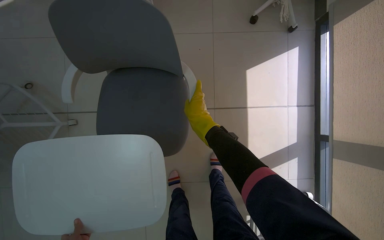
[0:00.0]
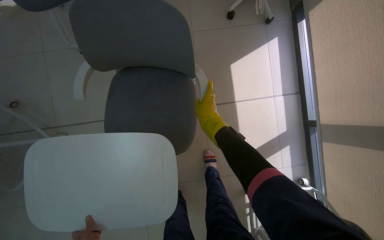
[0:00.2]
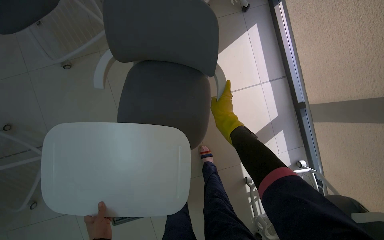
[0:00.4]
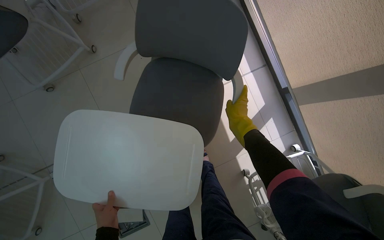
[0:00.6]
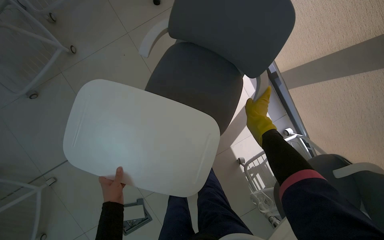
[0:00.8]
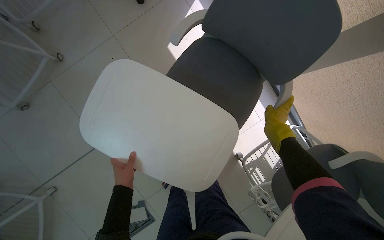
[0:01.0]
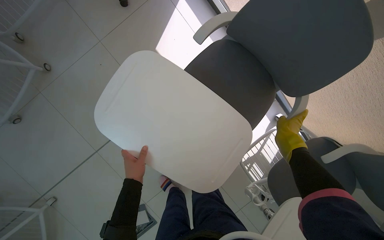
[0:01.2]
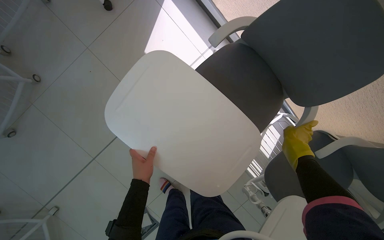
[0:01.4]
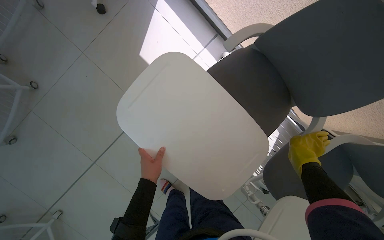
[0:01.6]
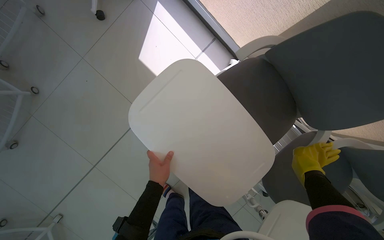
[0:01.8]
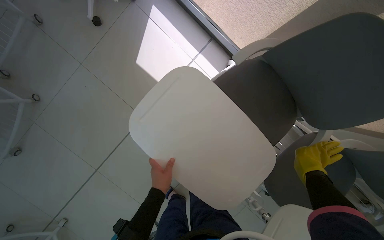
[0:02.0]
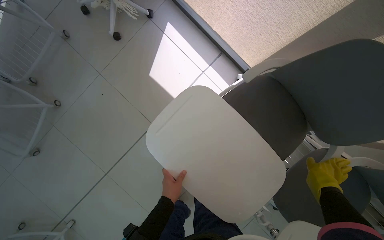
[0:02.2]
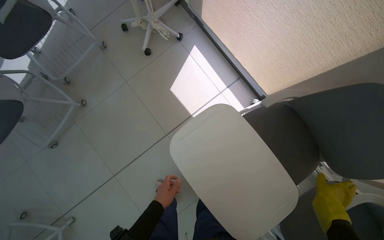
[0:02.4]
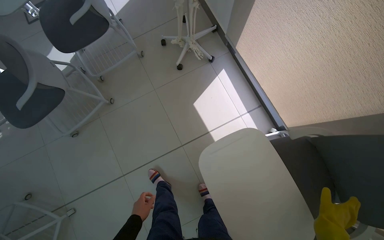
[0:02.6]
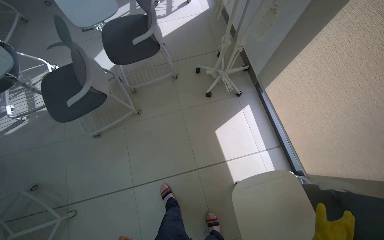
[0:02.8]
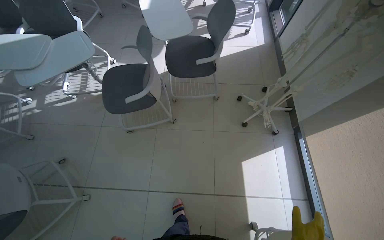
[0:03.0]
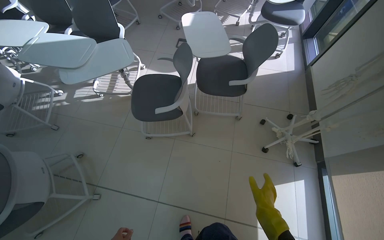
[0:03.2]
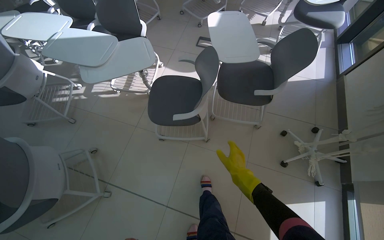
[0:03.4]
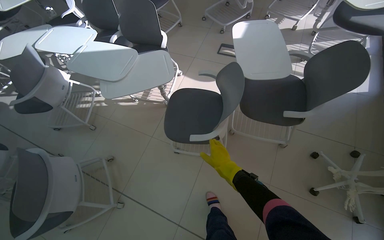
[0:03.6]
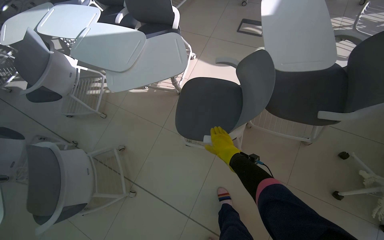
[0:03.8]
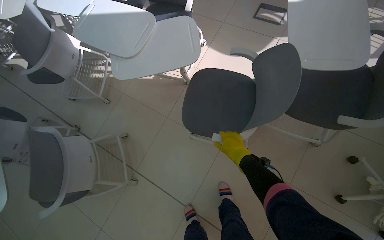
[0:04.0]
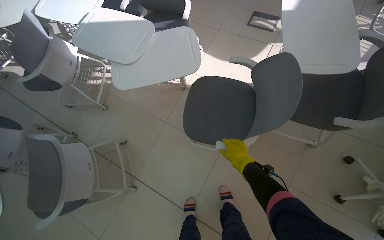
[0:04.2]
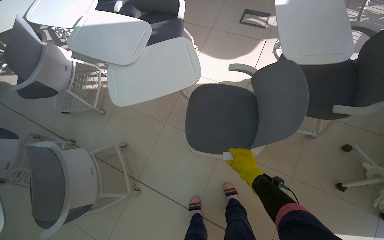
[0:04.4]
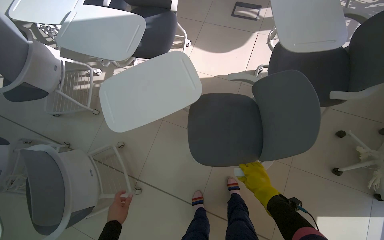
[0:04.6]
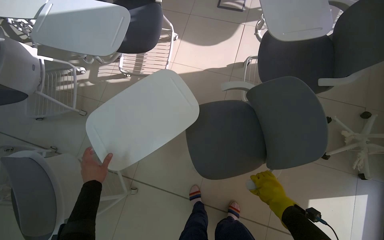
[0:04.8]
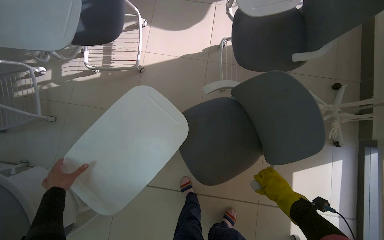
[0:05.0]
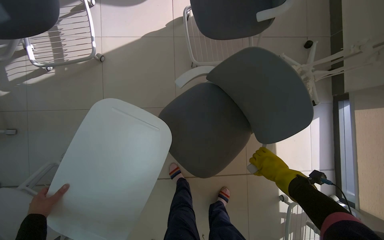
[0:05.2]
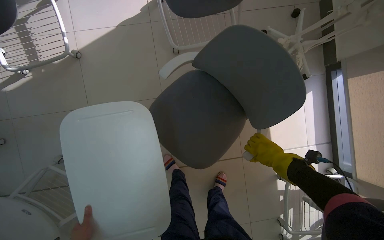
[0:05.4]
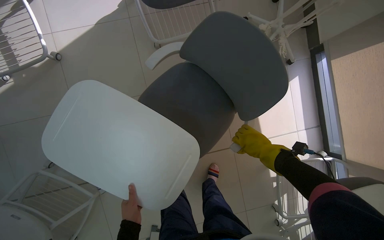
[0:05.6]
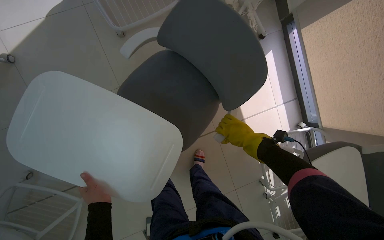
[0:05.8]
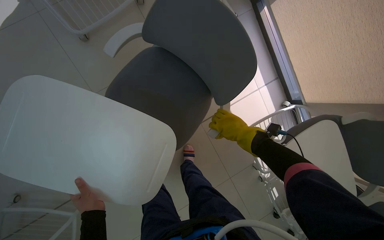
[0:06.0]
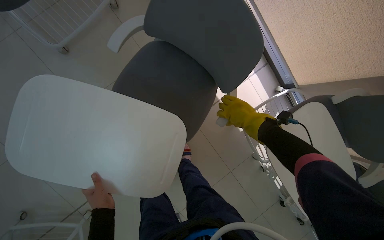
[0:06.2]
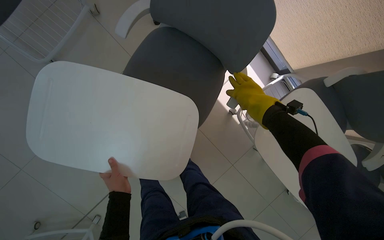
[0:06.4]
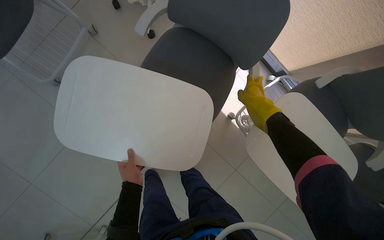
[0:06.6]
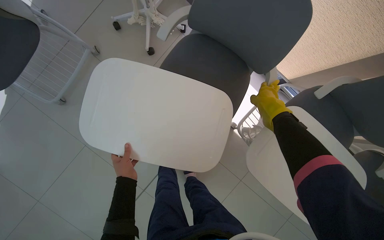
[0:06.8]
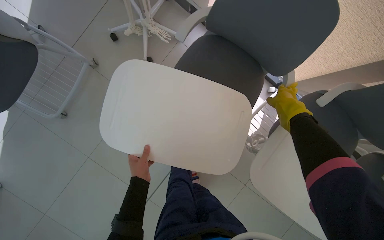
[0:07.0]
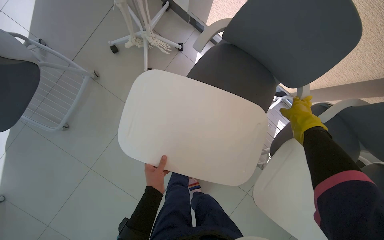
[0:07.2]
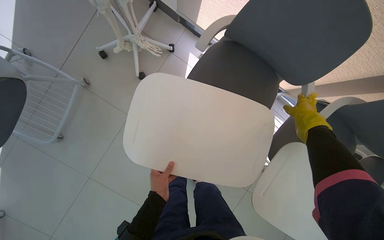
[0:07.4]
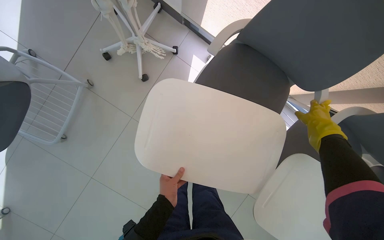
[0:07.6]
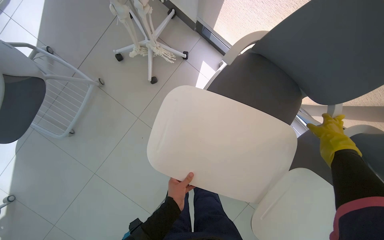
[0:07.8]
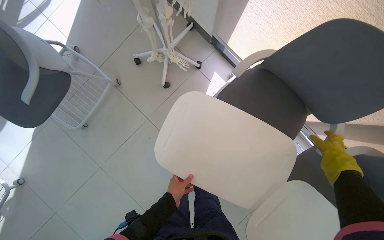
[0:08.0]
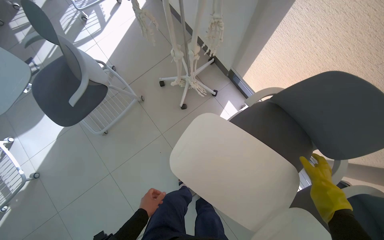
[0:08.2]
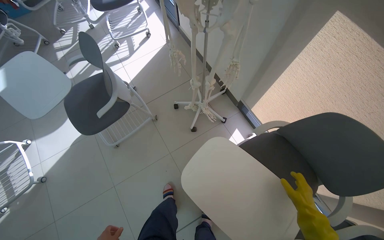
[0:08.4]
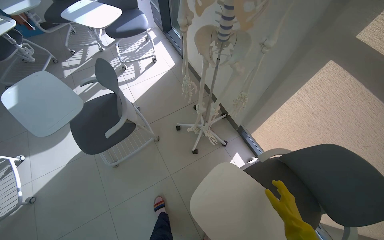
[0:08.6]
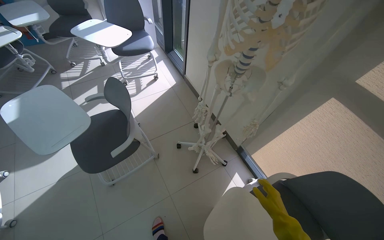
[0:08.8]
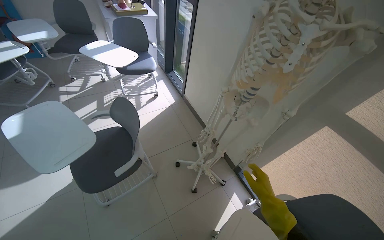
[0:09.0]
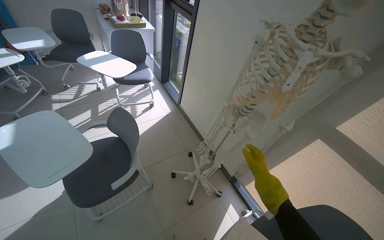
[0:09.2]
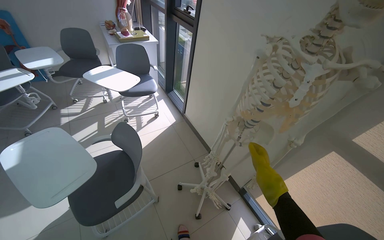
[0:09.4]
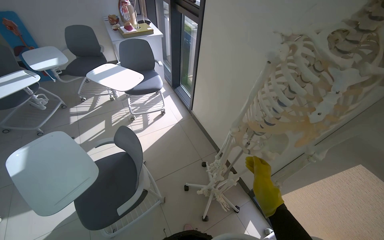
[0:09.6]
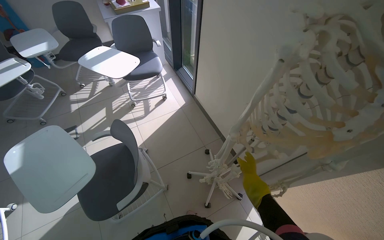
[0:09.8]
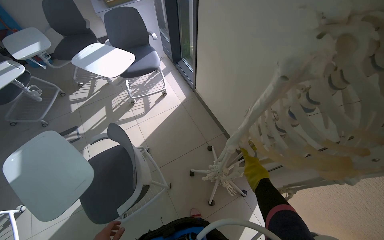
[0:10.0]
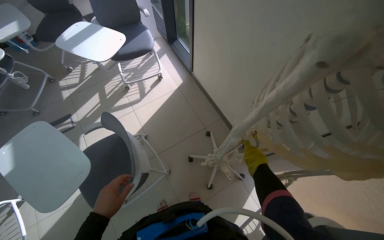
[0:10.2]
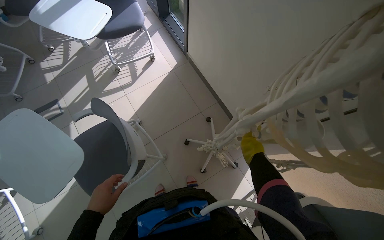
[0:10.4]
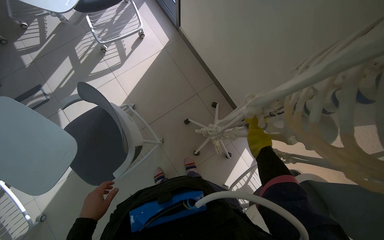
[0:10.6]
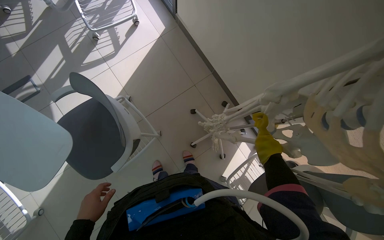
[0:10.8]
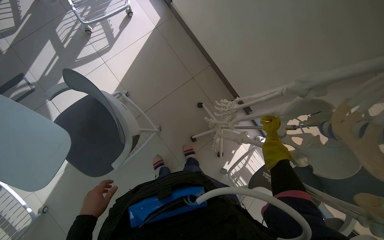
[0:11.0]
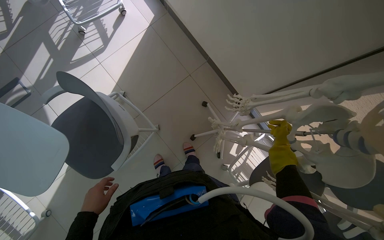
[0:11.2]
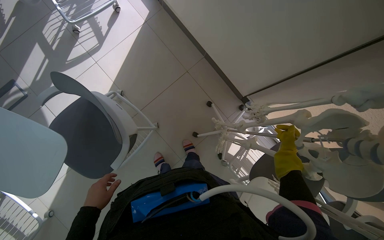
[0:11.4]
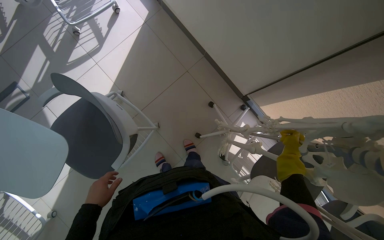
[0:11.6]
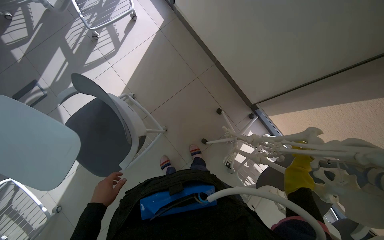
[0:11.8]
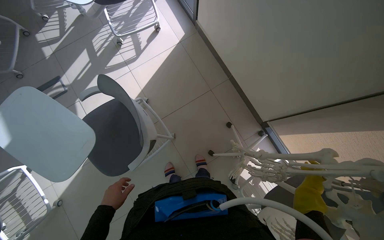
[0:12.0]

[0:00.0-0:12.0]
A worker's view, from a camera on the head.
Job: organizing items.
The whole recording: Organizing classroom furniture and items. The worker organizes the classroom by adjusting chairs, placing items on shelves, and repositioning a skeleton model.
0:00.0 to 0:01.6: The camera is carried some 50 cm. Everything in view rotates about 45 degrees counterclockwise.
0:01.6 to 0:03.0: The camera travels about 60 cm. The head rotates roughly 50 degrees to the left. The view tilts some 25 degrees upward.
0:03.0 to 0:04.4: The camera travels approximately 60 cm. The head turns to the left by about 25 degrees.
0:04.4 to 0:06.0: The wearer looks about 60 degrees further to the right. The camera pitches downward, by about 25 degrees.
0:06.0 to 0:07.6: The right hand is displaced to the right by roughly 25 cm.
0:07.6 to 0:09.0: The camera is carried some 50 cm. The camera pitches upward, by some 40 degrees. The scene turns roughly 30 degrees clockwise in the picture.
0:09.0 to 0:10.4: The wearer moves roughly 40 cm. The wearer looks some 20 degrees further downward.
0:10.4 to 0:12.0: The right hand is displaced nearer to the camera and down the picture by about 30 cm.

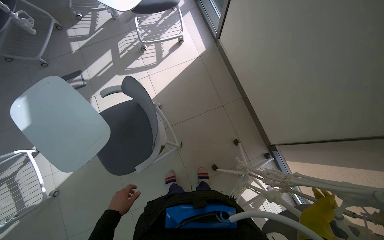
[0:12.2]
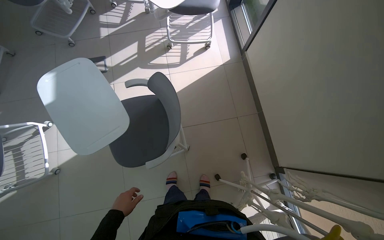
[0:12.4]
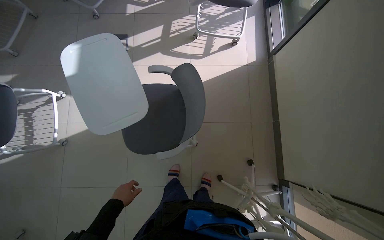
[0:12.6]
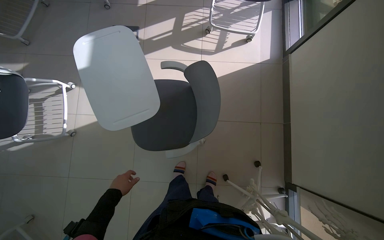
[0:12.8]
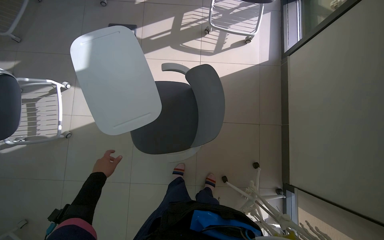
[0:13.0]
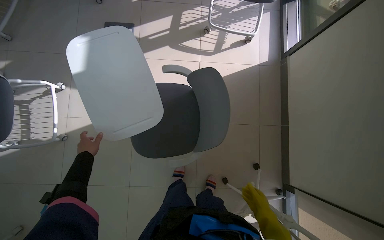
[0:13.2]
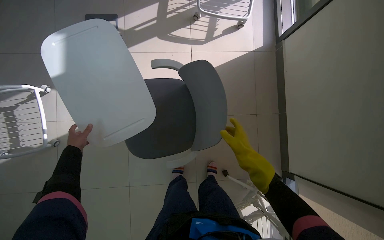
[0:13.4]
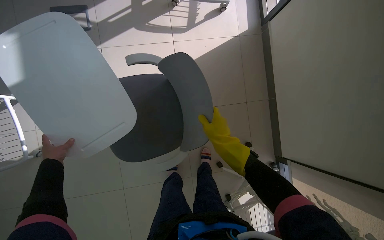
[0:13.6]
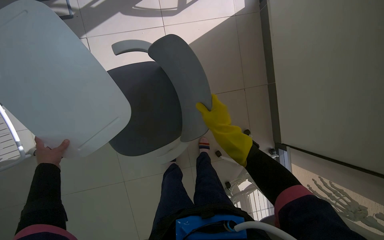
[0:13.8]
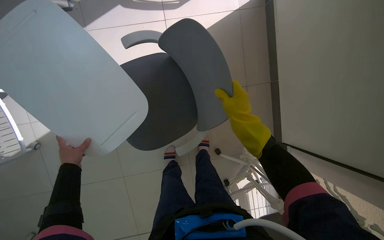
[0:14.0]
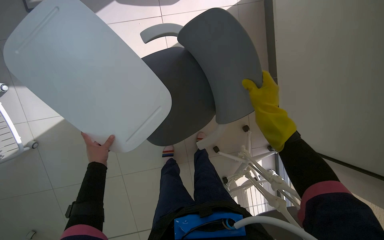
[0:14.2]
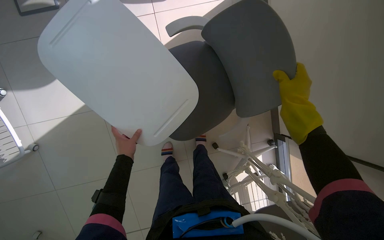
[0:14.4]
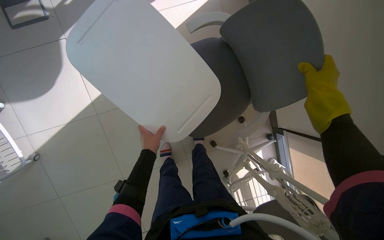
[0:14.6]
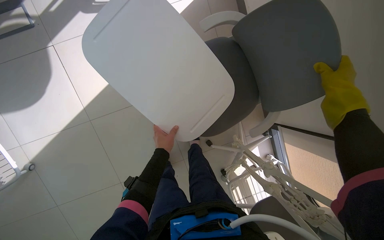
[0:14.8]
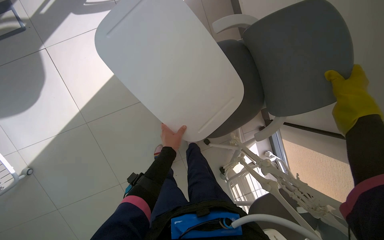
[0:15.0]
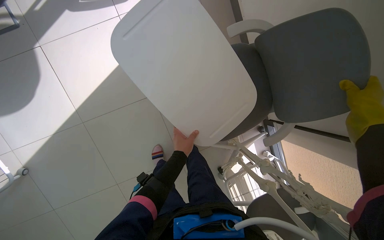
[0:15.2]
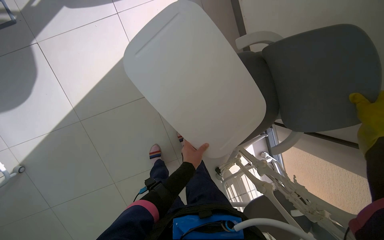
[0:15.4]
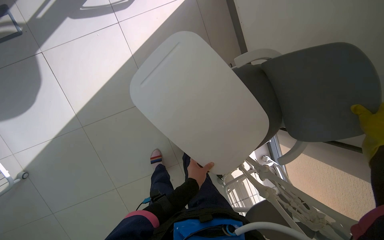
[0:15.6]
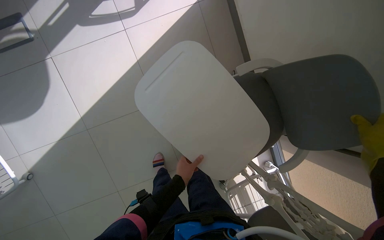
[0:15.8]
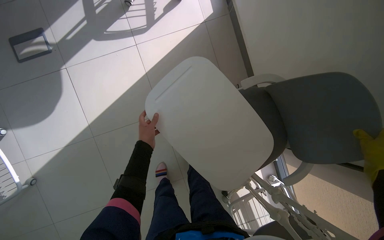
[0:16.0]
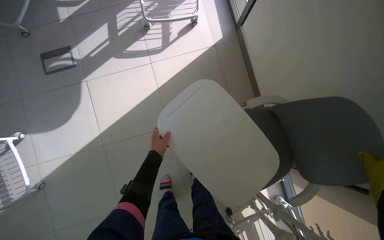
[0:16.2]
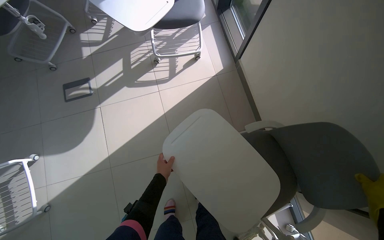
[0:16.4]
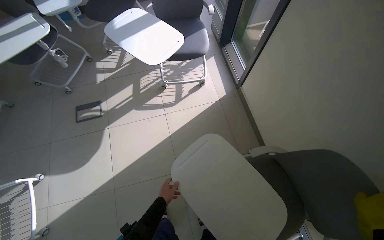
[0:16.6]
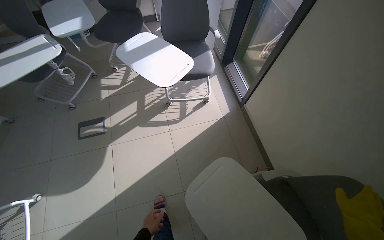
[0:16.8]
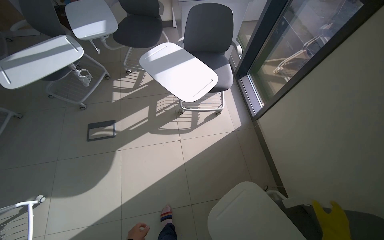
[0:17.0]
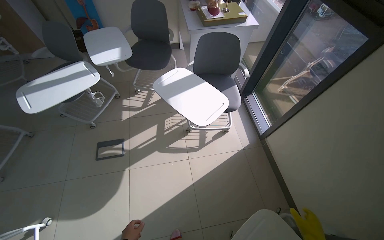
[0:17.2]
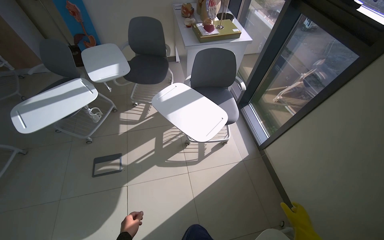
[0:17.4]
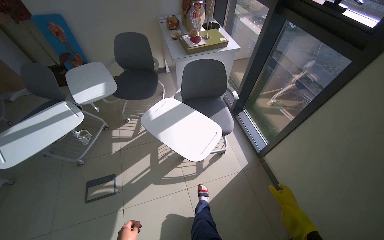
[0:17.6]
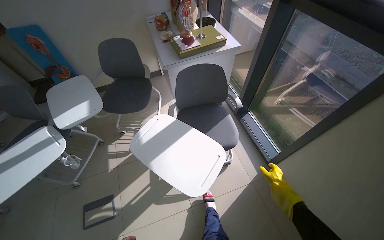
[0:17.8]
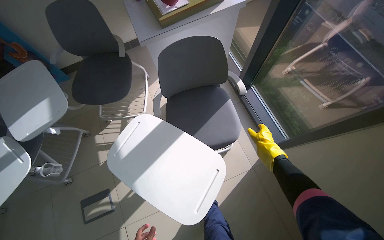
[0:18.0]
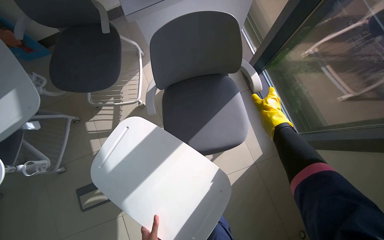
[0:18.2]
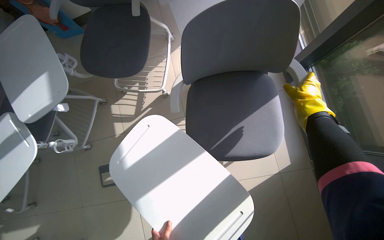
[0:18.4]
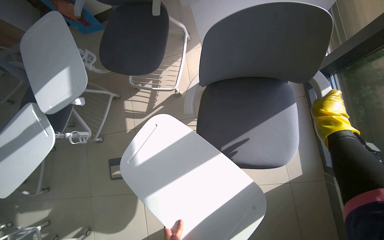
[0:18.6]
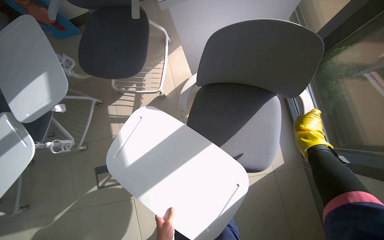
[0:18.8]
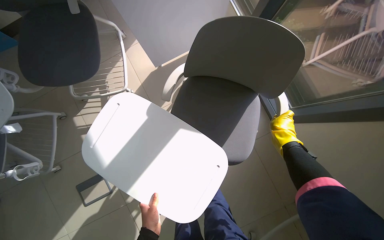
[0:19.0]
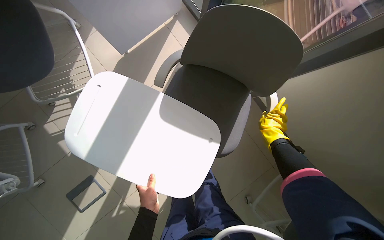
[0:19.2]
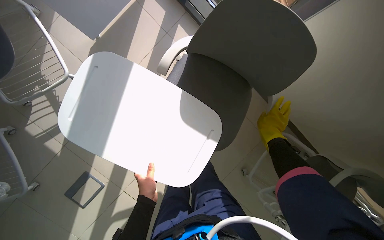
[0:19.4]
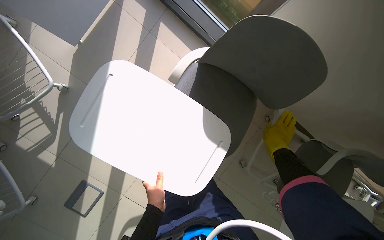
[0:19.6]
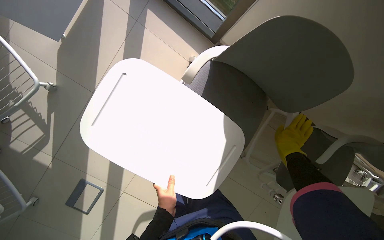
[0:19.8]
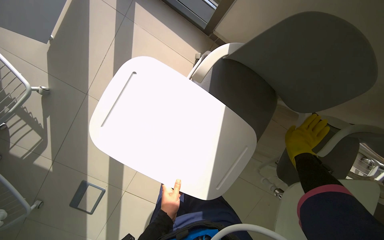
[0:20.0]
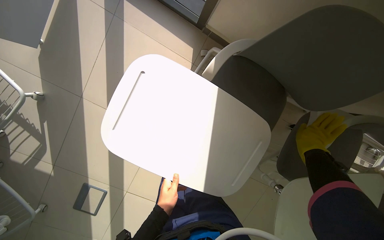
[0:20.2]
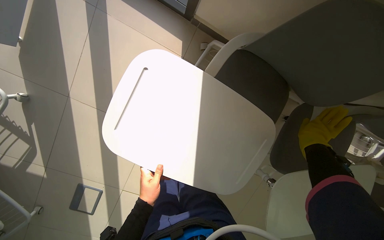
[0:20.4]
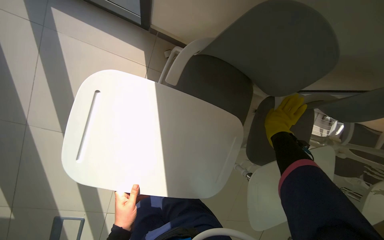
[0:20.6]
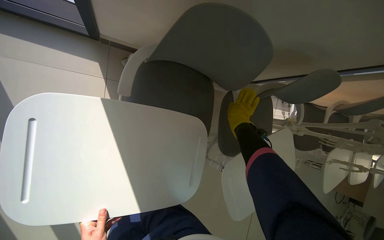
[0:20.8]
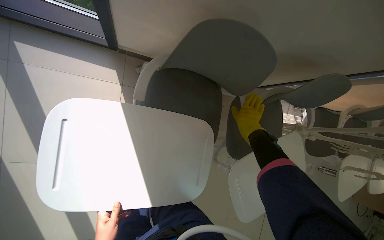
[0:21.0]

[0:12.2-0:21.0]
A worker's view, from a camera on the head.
Job: organizing items.
The whole recording: Organizing classroom furniture and items. The worker organizes the classroom by adjusting chairs, placing items on shelves, and repositioning a skeleton model.
0:12.2 to 0:13.6: The view tilts about 10 degrees downward.
0:13.6 to 0:15.2: The head travels to the left, some 40 cm.
0:15.2 to 0:16.6: The camera pitches upward, by about 30 degrees.
0:16.6 to 0:18.0: The camera is carried some 80 cm.
0:18.0 to 0:19.6: The camera is carried about 40 cm. The head turns to the right by some 25 degrees. The camera pitches downward, by approximately 35 degrees.
0:19.6 to 0:21.0: The wearer's head swings roughly 30 degrees to the right.
